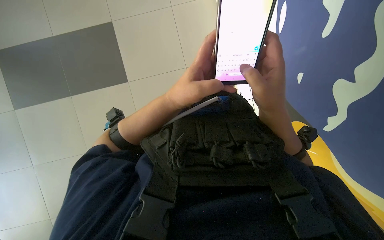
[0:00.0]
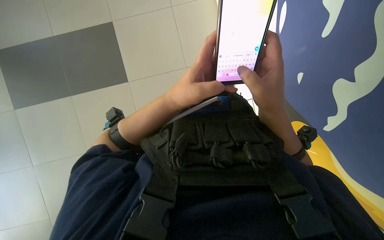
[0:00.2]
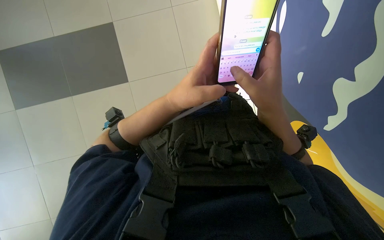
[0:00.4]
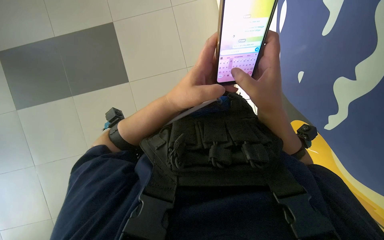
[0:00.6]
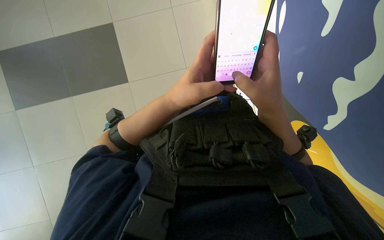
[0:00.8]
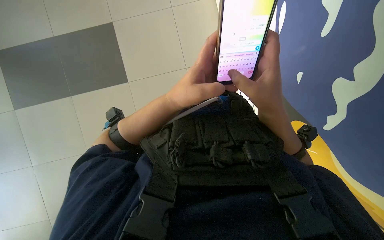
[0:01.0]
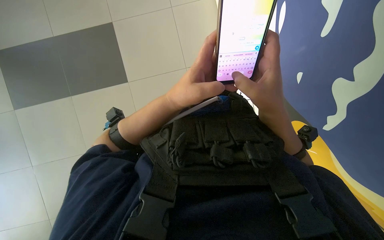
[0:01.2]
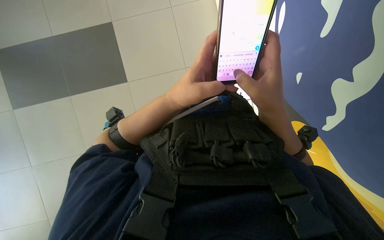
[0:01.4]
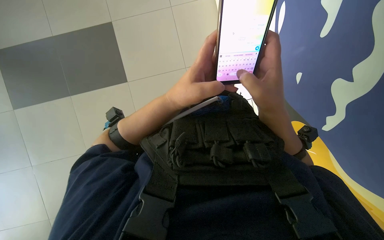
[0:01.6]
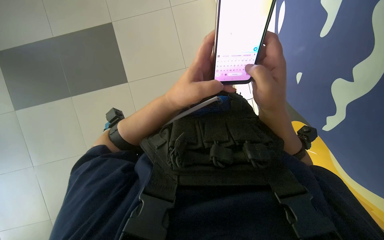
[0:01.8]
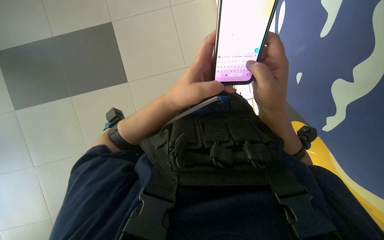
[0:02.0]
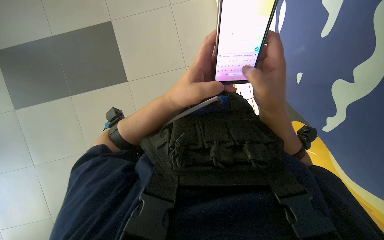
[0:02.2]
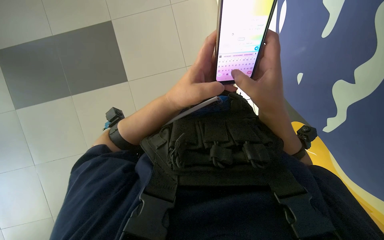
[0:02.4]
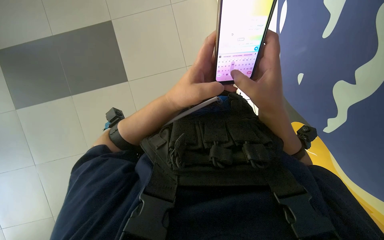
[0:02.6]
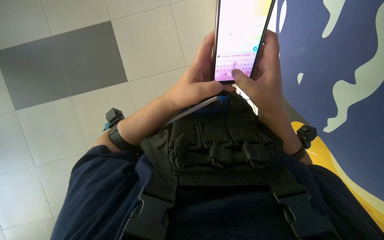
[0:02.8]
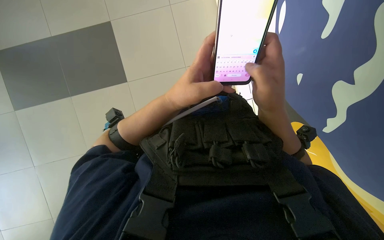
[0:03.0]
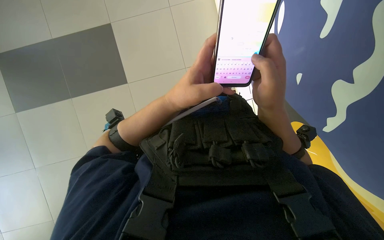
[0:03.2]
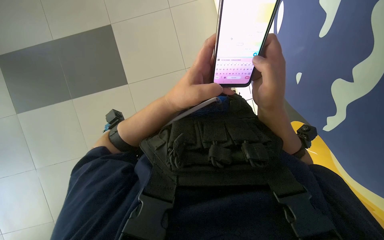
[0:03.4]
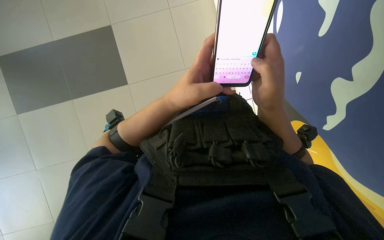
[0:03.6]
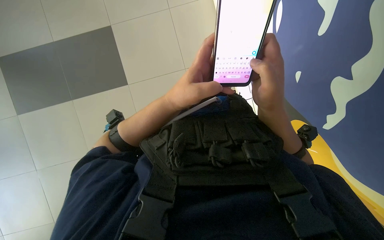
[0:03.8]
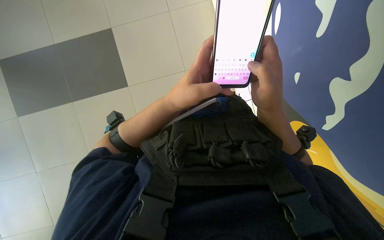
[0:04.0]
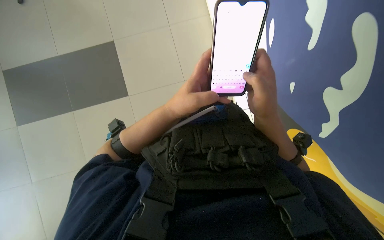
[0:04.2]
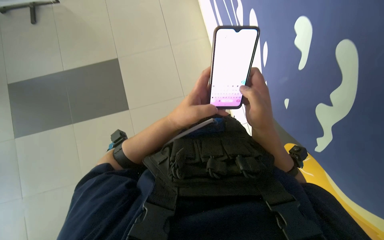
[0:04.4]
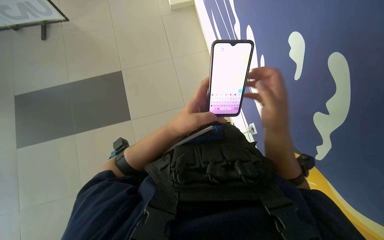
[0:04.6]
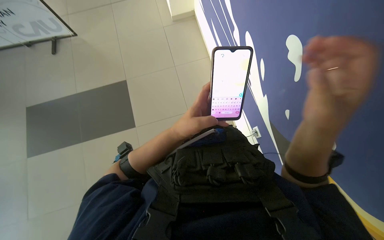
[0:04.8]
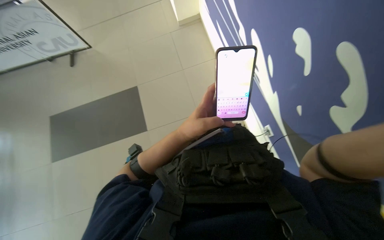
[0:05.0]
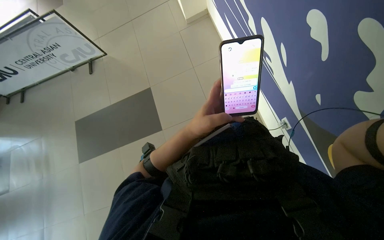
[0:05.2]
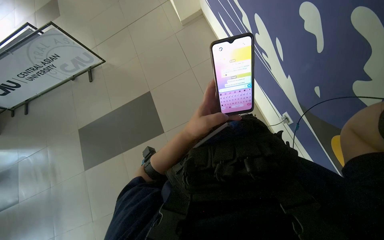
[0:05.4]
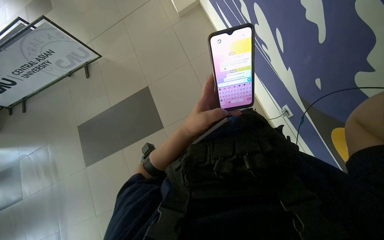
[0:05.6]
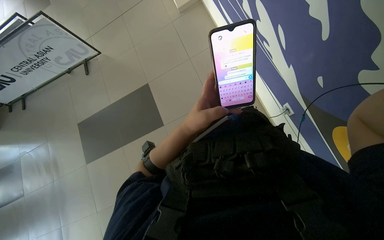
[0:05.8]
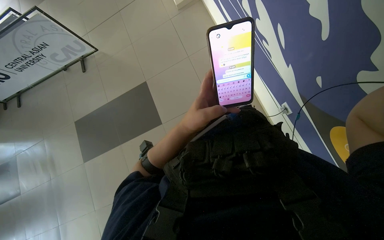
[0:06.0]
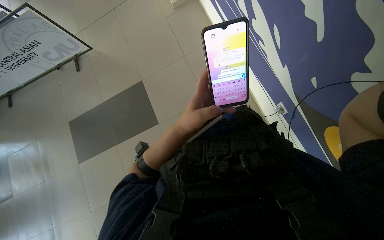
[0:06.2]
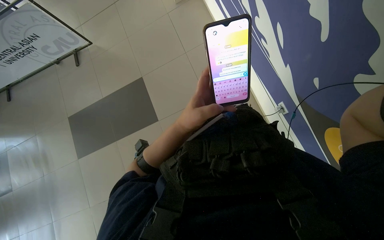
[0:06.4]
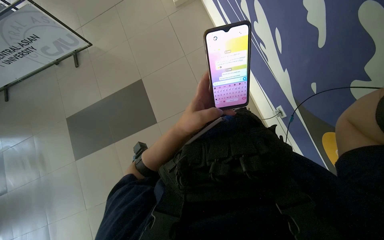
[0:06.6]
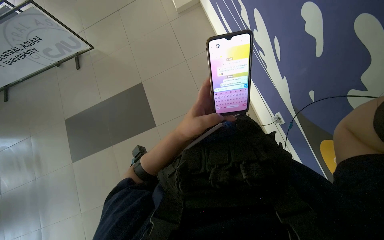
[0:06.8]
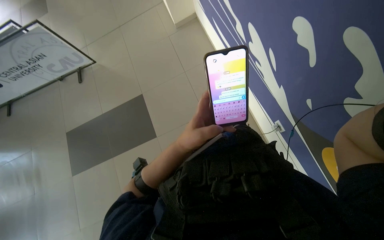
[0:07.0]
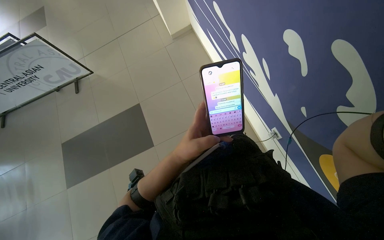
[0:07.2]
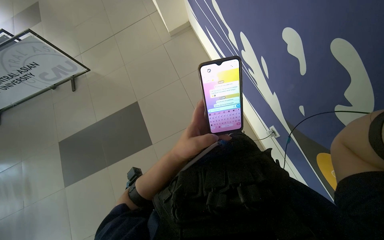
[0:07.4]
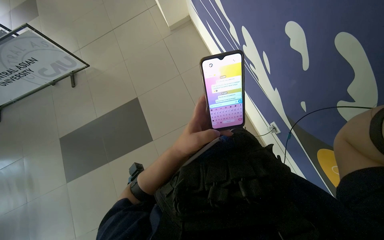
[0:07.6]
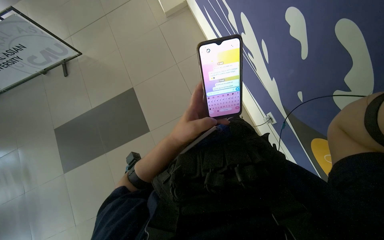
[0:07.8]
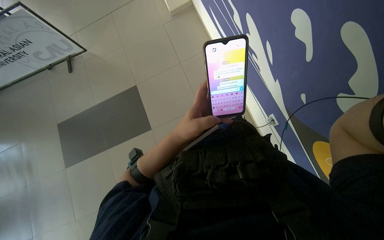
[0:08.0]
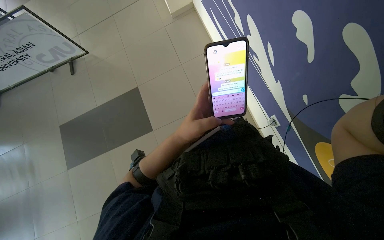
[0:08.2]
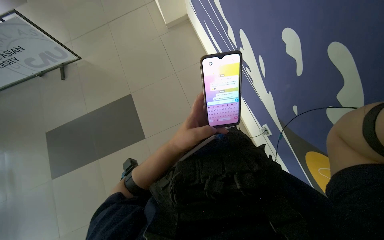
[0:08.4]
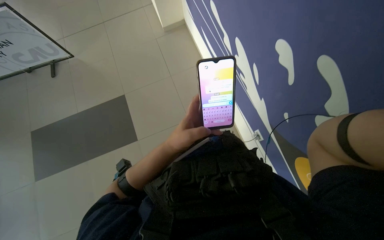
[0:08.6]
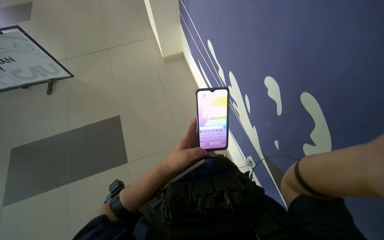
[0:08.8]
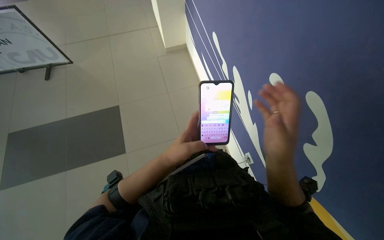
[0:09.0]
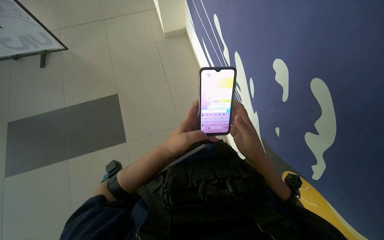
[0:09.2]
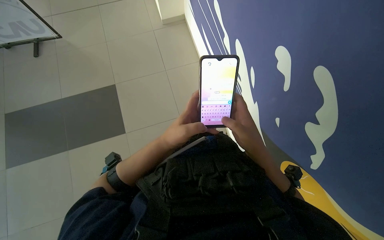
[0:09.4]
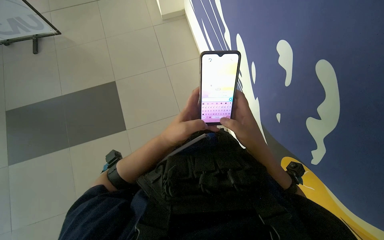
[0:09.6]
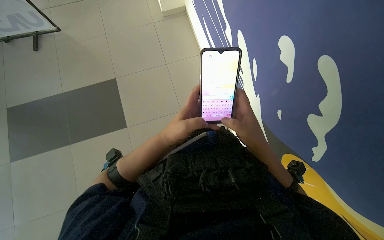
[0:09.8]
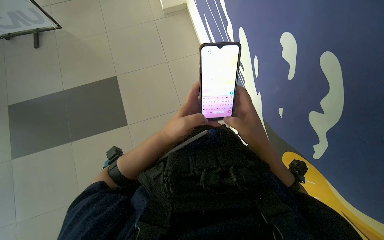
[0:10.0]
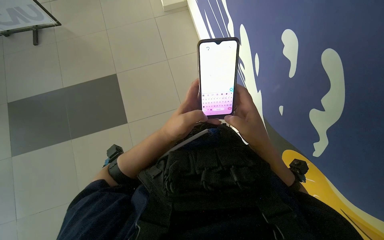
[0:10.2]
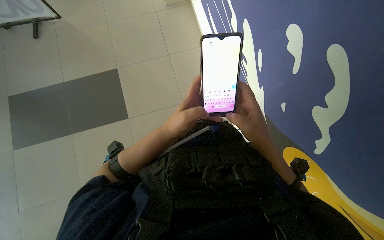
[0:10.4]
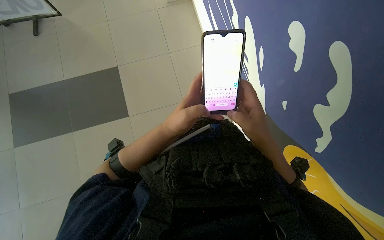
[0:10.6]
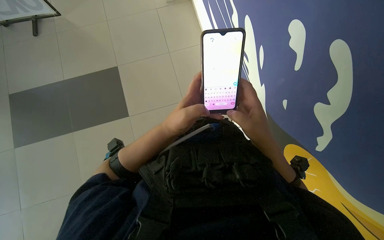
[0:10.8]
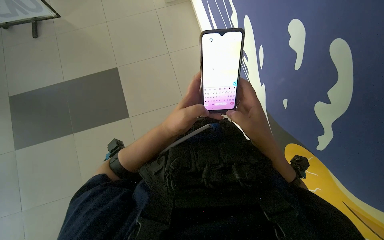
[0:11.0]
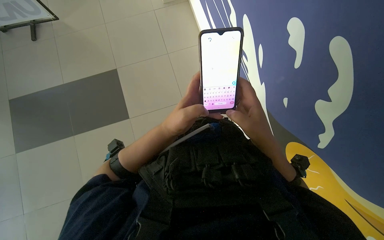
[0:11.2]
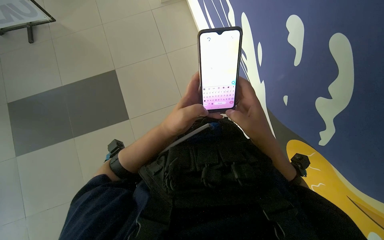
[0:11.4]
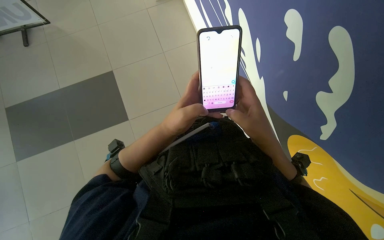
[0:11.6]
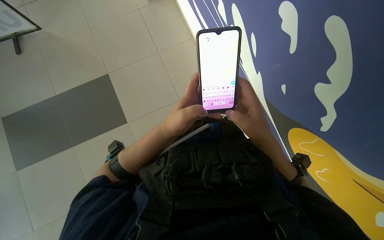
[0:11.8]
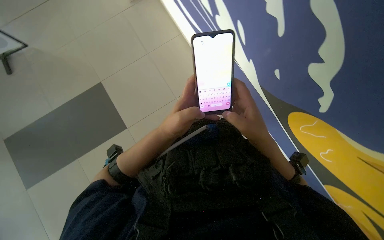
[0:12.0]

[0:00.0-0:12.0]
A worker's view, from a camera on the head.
Job: mopping floor.
The whole recording: Mopping floor. The worker continues mopping the tiled floor with a white mop head.
0:00.0 to 0:04.4: The hands are busy where they are.
0:09.0 to 0:10.4: The camera pitches downward, by roughly 15 degrees. The right hand travels farther from the camera by about 10 cm.
0:10.4 to 0:12.0: Neither hand changes place.

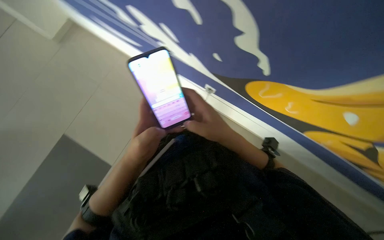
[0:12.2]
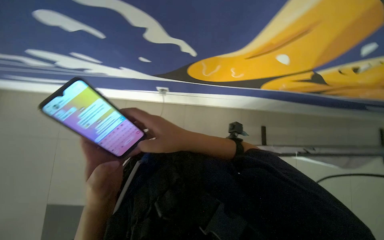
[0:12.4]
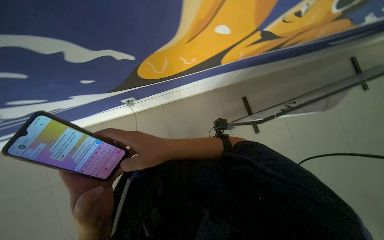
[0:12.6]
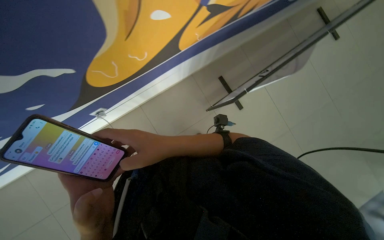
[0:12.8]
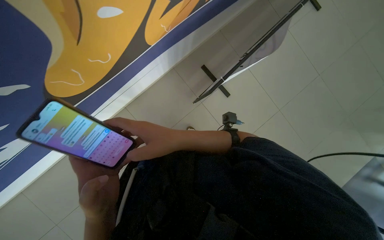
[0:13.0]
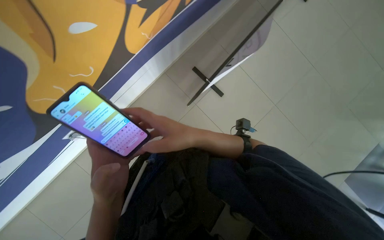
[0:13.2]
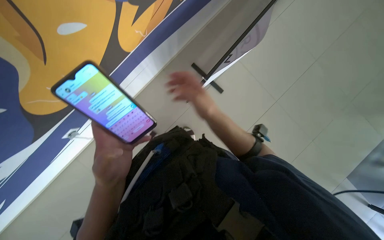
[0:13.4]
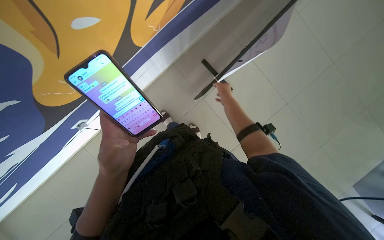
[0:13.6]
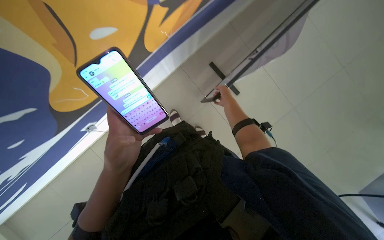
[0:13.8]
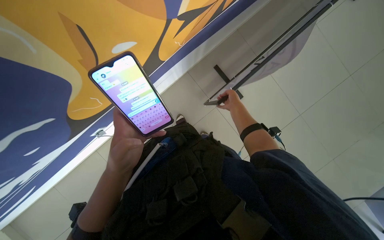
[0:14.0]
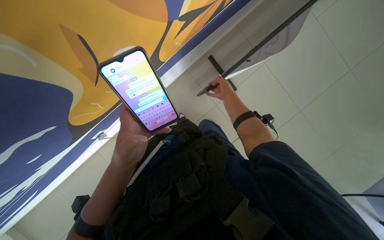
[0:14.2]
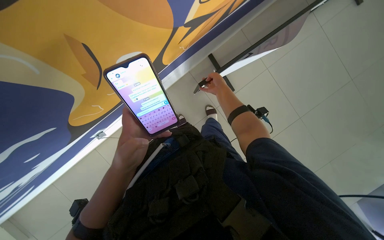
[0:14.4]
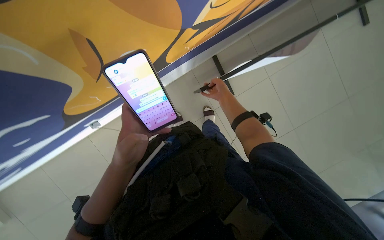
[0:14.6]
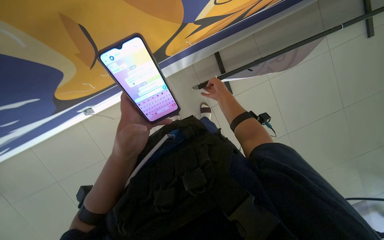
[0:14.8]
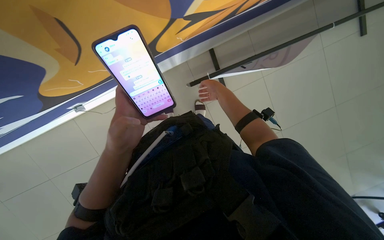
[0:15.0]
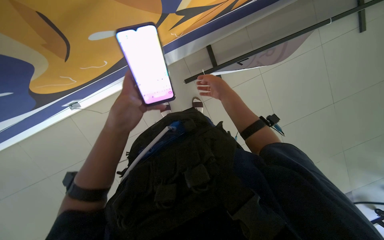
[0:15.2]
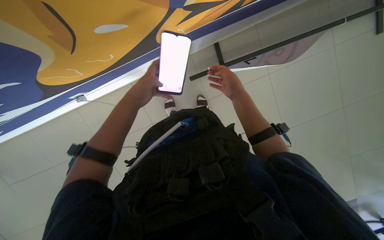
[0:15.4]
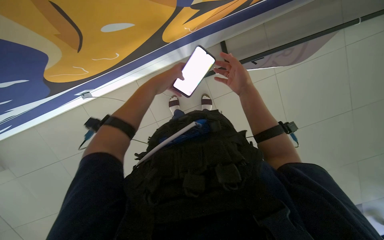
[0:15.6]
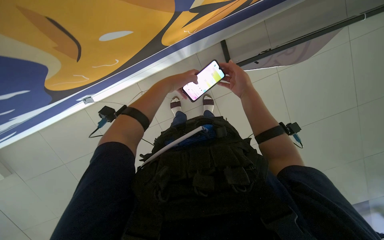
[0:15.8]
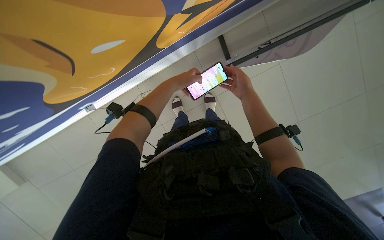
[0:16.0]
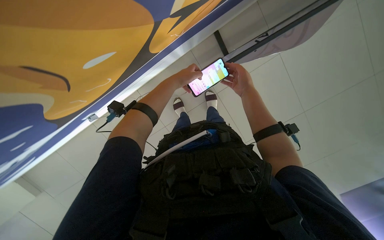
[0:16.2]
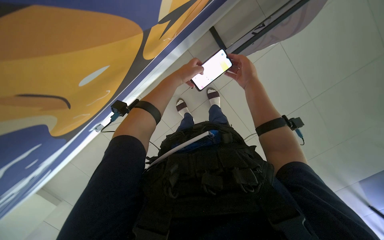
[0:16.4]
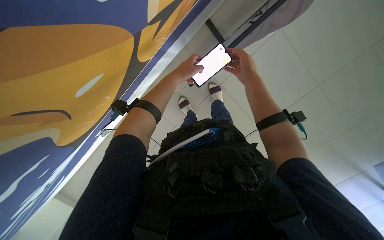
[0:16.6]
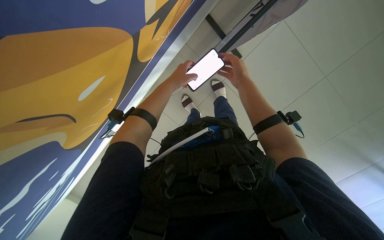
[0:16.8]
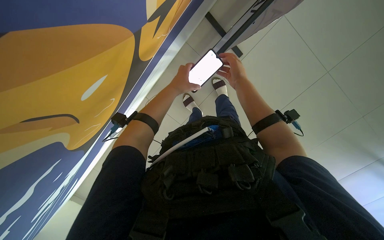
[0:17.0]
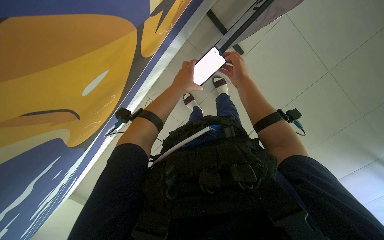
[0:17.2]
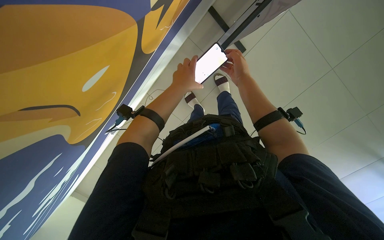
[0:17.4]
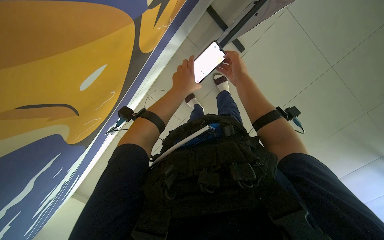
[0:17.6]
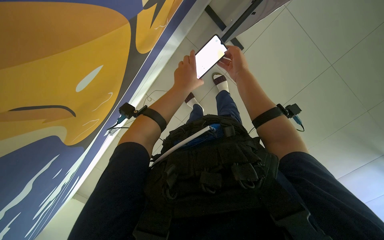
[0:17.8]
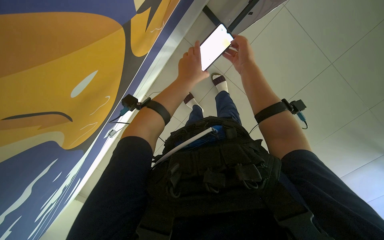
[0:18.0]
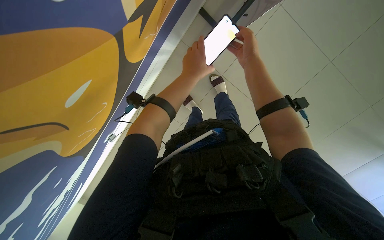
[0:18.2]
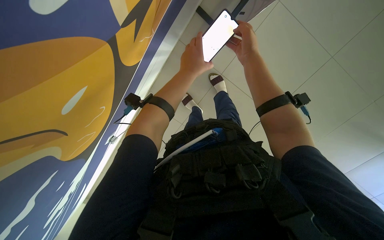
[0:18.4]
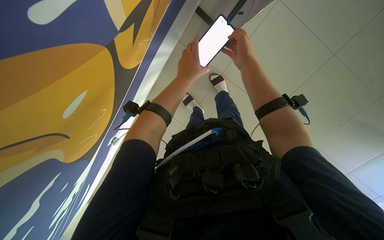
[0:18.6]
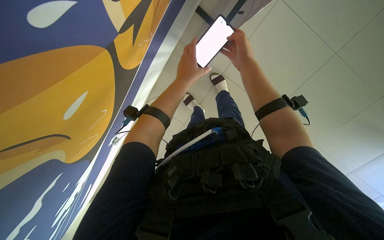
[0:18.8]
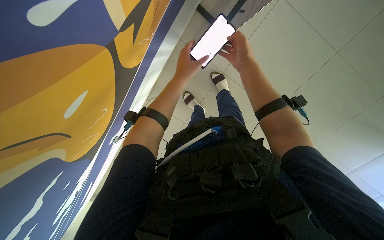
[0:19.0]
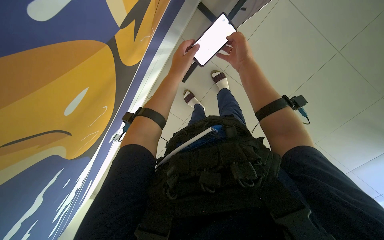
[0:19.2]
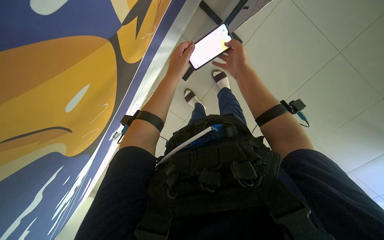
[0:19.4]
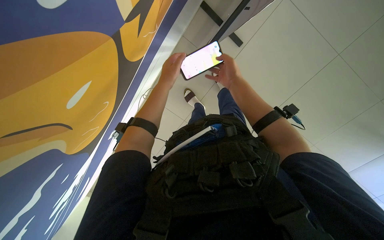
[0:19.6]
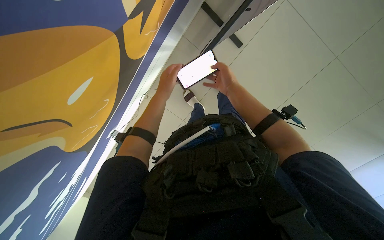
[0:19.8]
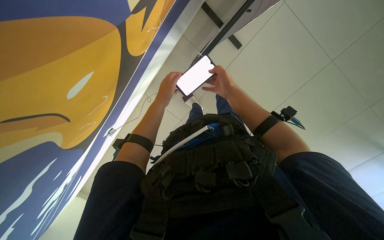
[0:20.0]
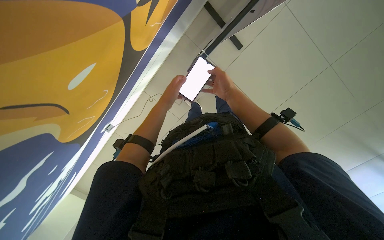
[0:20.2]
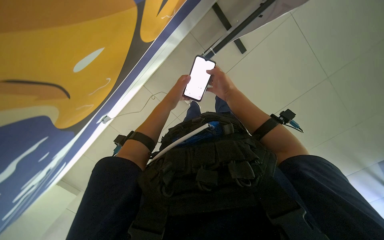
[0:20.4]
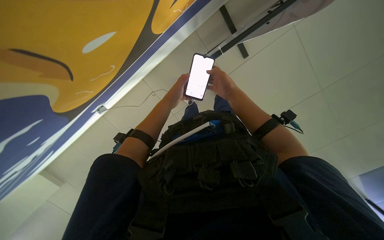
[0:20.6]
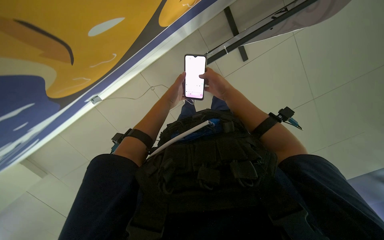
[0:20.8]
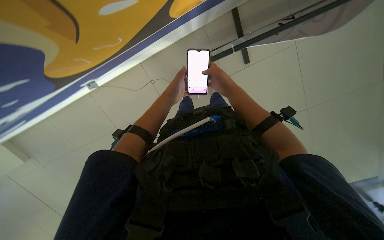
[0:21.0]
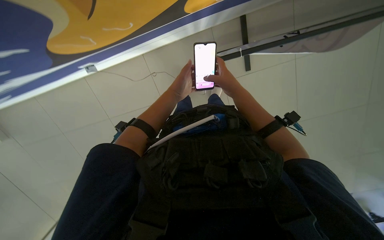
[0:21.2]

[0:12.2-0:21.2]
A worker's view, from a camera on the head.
Job: mopping floor.
The whole recording: Mopping floor. The worker continues mopping the tiled floor with a white mop head.
0:12.2 to 0:13.8: The wearer moves some 40 cm. The view tips downward by some 10 degrees. The scene turns roughly 70 degrees counterclockwise in the picture.
0:13.8 to 0:15.2: The right hand travels nearer to the camera by some 10 cm, while the left hand heads up the picture, covering roughly 10 cm.
0:15.2 to 0:16.6: The left hand heads up the picture, to the right and farther from the camera, covering about 30 cm. Meanwhile the right hand heads to the right, covering about 10 cm.
0:16.6 to 0:18.2: The hands stay close to where they were, moving slightly.
0:18.2 to 0:19.8: The right hand heads farther from the camera, covering approximately 10 cm. Meanwhile the left hand is displaced to the left by roughly 10 cm.
0:19.8 to 0:21.2: The scene rotates clockwise by approximately 30 degrees. The right hand heads nearer to the camera, covering about 10 cm.
